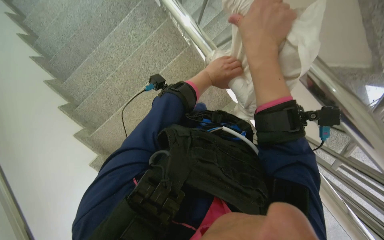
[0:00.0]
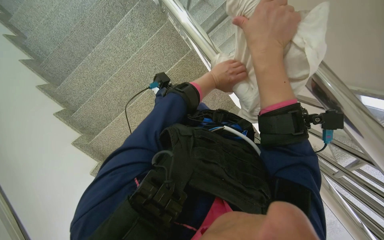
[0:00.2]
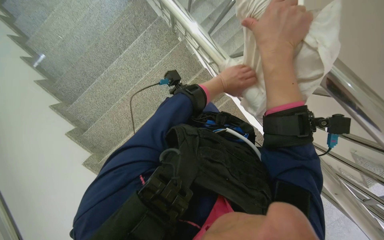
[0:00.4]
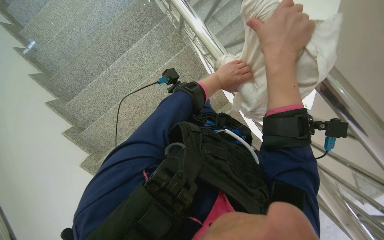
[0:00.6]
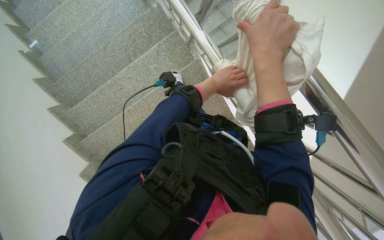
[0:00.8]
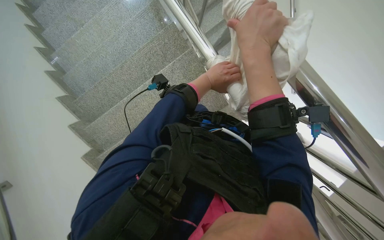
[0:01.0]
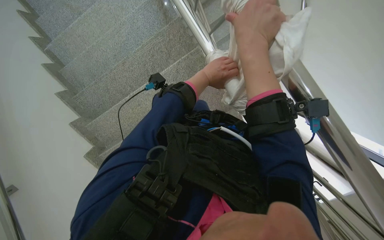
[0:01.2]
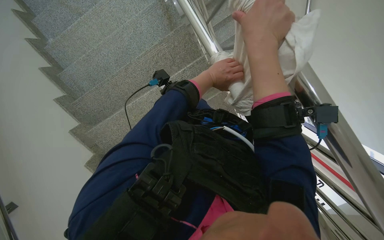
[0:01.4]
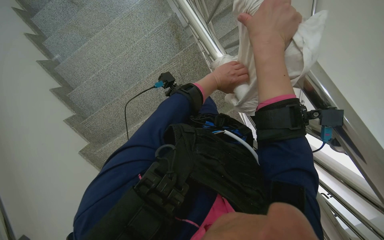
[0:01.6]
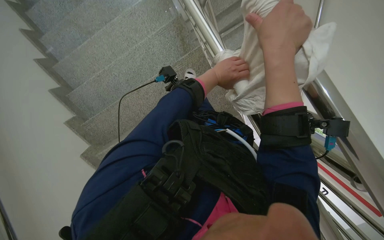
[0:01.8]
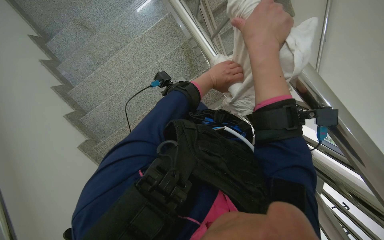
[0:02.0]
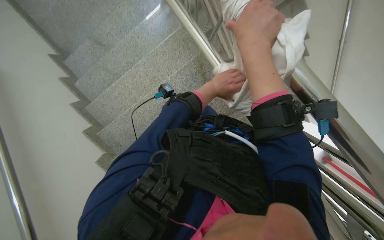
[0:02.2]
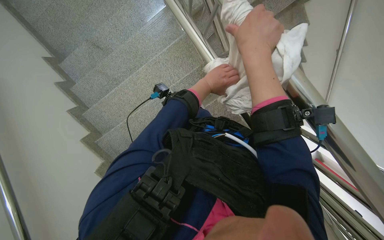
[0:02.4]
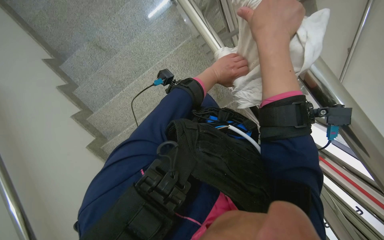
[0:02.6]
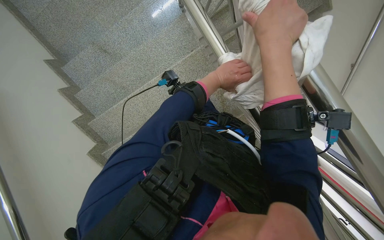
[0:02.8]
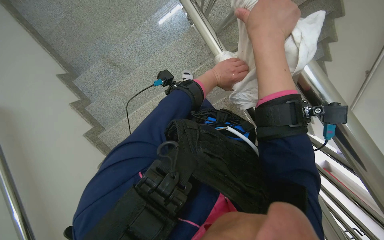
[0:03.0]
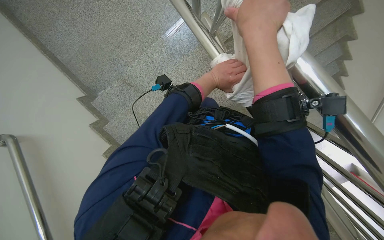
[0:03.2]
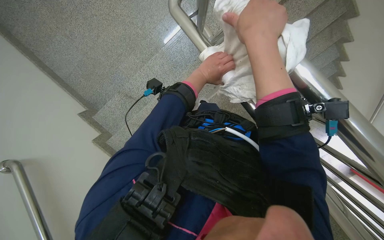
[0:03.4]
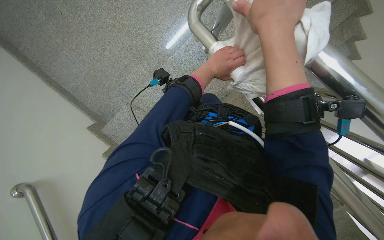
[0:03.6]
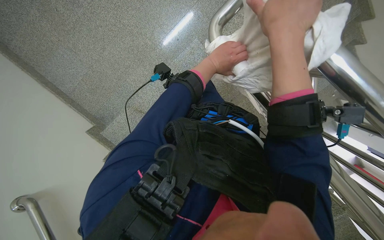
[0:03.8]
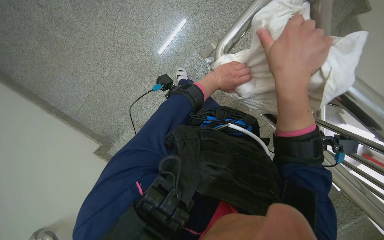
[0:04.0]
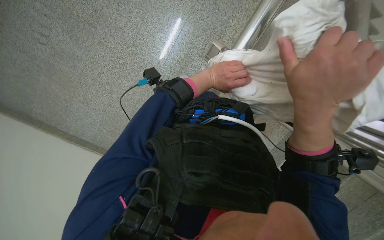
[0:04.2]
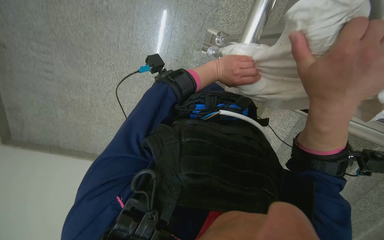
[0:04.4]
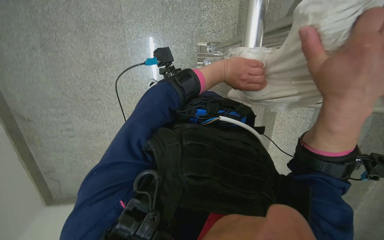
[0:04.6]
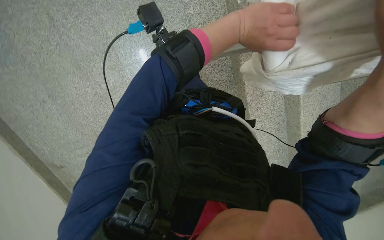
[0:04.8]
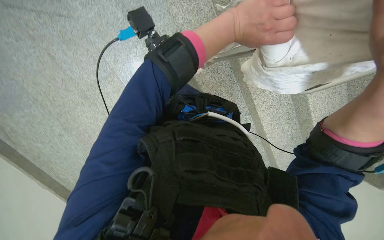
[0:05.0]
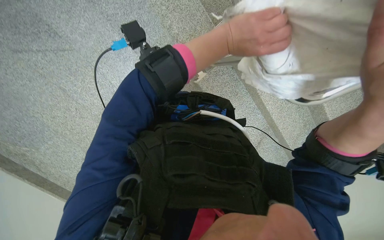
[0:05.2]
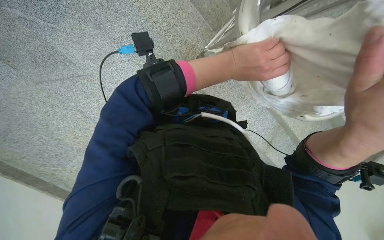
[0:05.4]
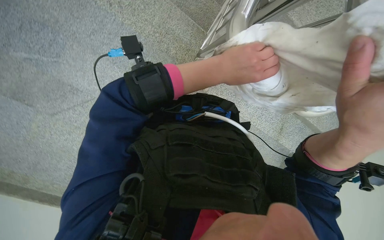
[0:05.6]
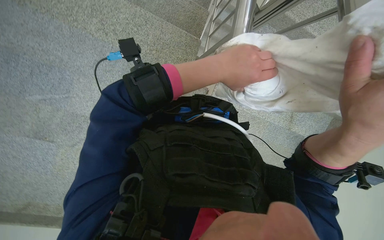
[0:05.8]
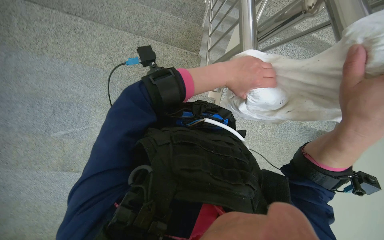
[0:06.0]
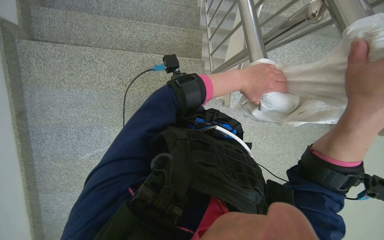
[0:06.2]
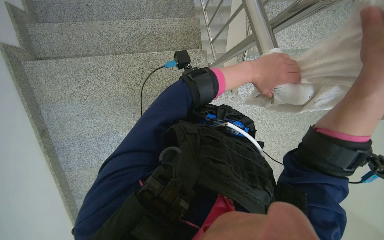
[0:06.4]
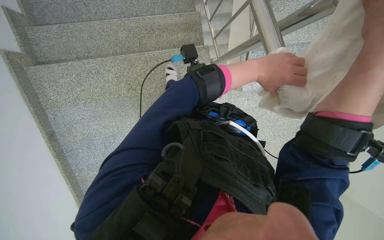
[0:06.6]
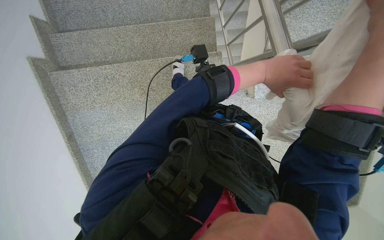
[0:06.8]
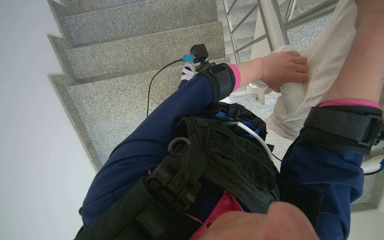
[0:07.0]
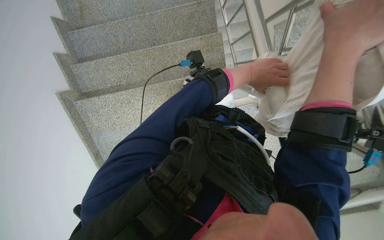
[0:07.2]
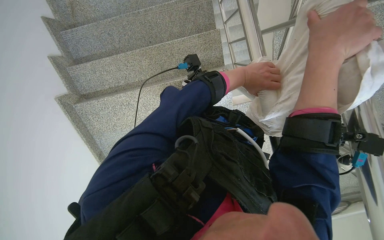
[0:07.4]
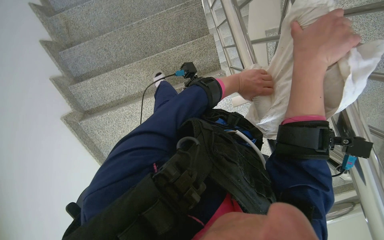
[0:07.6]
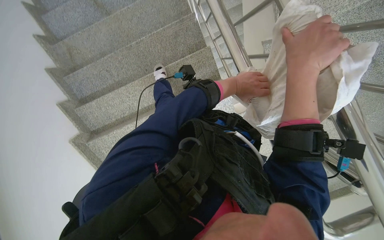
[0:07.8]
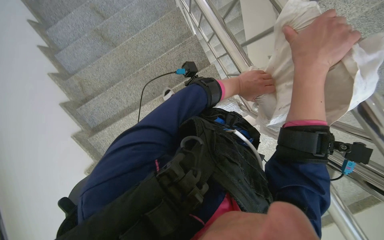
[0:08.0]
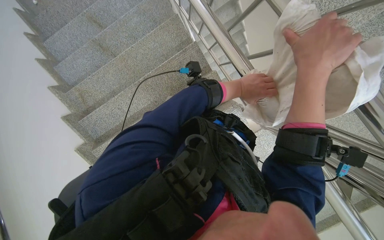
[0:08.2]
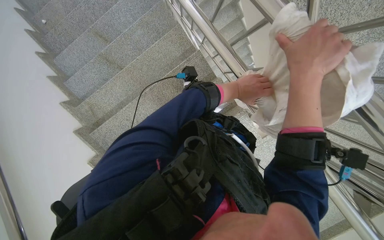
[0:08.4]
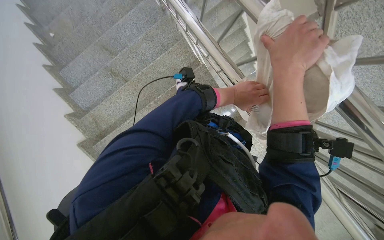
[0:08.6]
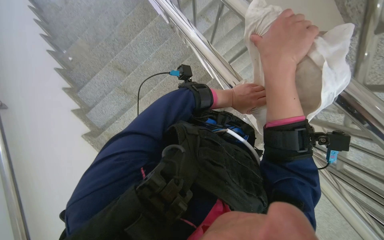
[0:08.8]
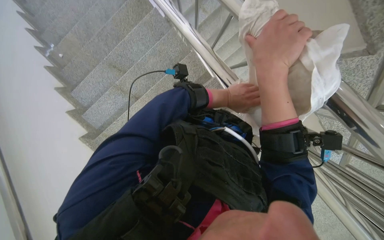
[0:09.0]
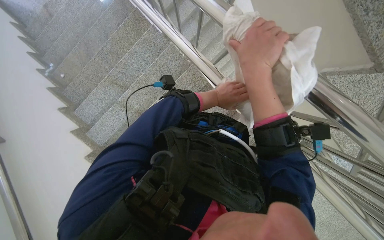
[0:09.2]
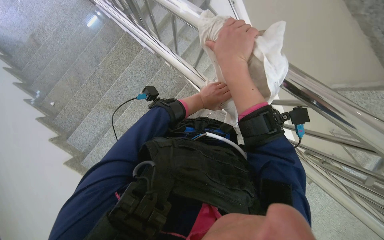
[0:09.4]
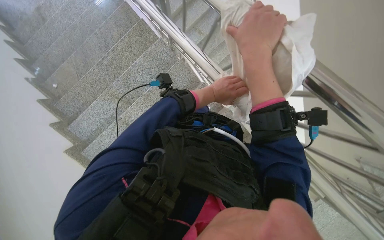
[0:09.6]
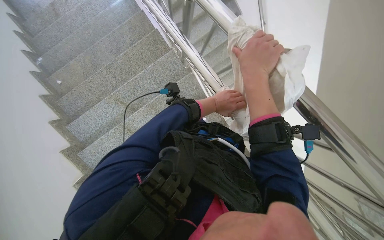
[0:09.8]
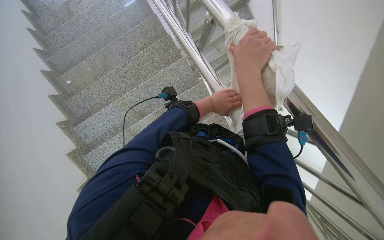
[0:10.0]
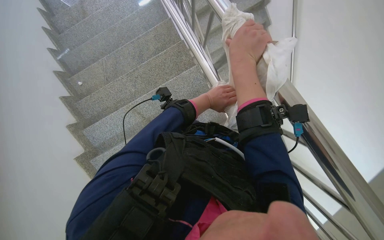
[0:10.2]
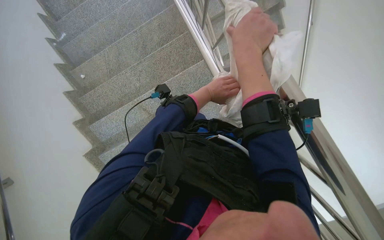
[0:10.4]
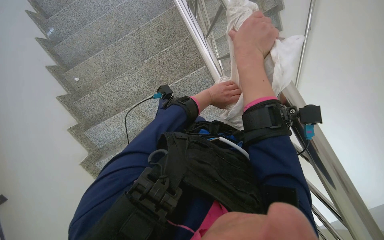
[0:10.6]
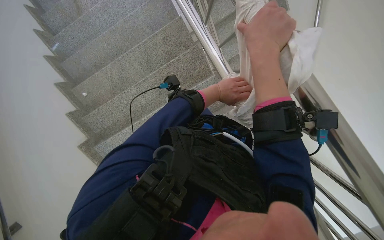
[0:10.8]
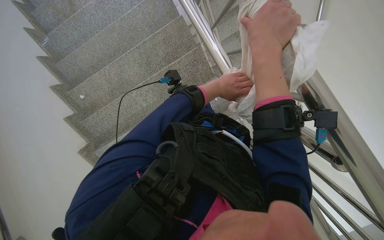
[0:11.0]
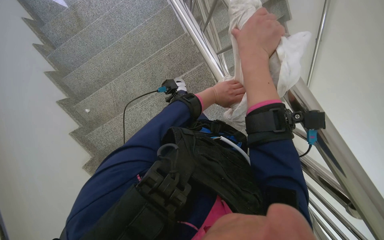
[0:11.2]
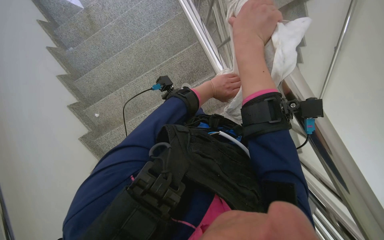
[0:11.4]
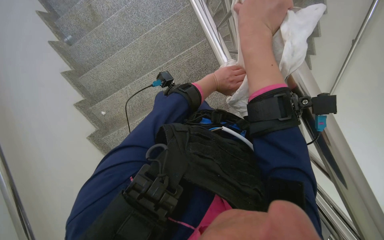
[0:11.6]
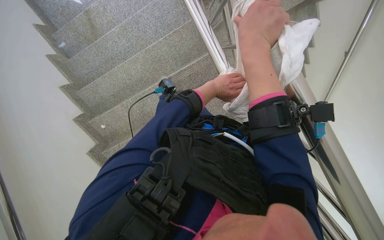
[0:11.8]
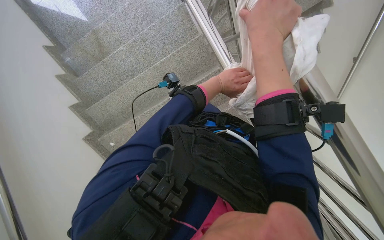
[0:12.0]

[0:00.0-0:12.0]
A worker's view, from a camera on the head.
Job: wiping surfaces.
The whole recording: Cleaning metal railing. The worker cleans the metal railing with a white cloth.
0:00.0 to 0:01.6: The wearer looks roughly 15 degrees further upward.
0:01.6 to 0:03.0: The wearer looks about 10 degrees further upward.
0:03.0 to 0:04.4: The view pans to the left by approximately 20 degrees. The scene rotates counterclockwise by roughly 40 degrees.
0:04.4 to 0:06.0: The scene turns roughly 40 degrees counterclockwise in the picture.
0:07.6 to 0:09.0: The view tilts about 20 degrees upward. The right hand goes roughly 20 cm to the left.
0:09.0 to 0:10.4: The left hand shifts approximately 15 cm to the left; the right hand travels up the picture by some 20 cm.
0:10.4 to 0:12.0: The right hand moves nearer to the camera, about 15 cm.

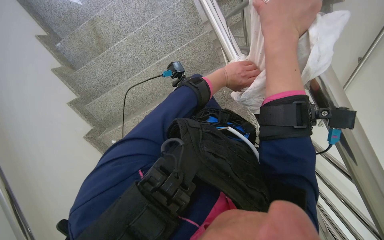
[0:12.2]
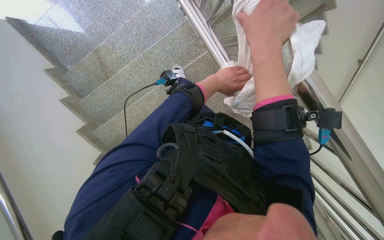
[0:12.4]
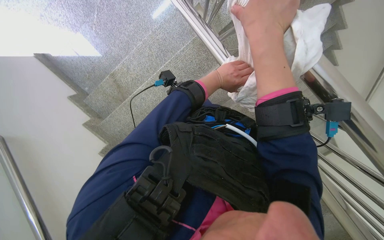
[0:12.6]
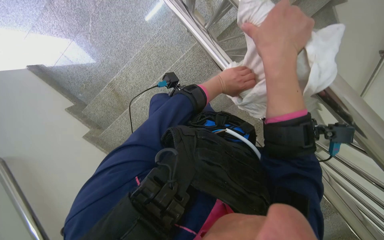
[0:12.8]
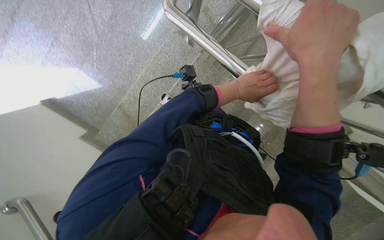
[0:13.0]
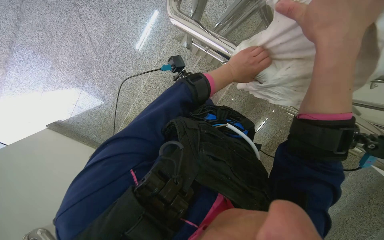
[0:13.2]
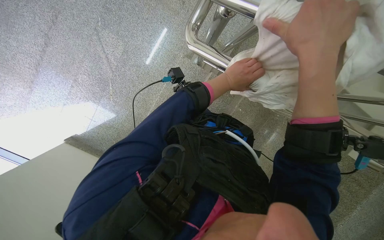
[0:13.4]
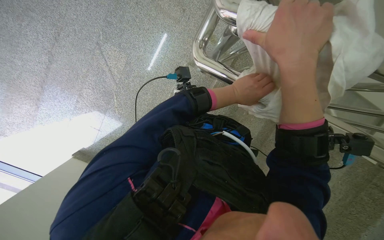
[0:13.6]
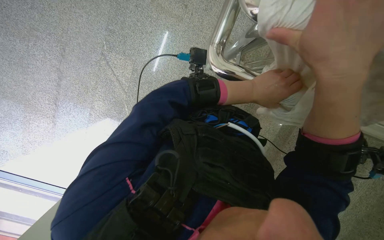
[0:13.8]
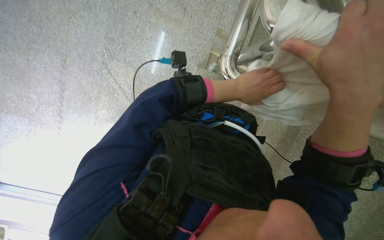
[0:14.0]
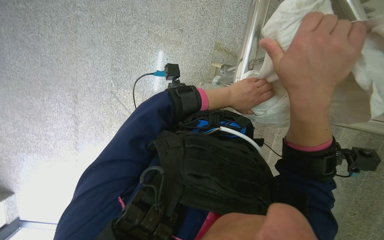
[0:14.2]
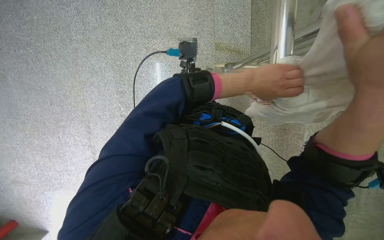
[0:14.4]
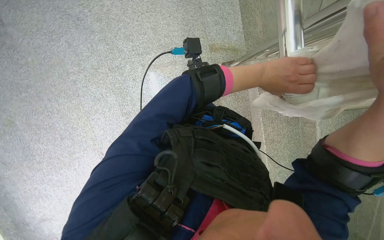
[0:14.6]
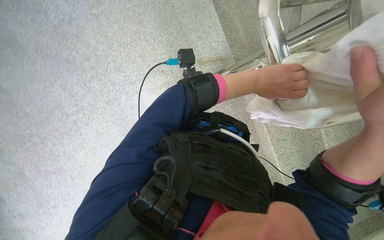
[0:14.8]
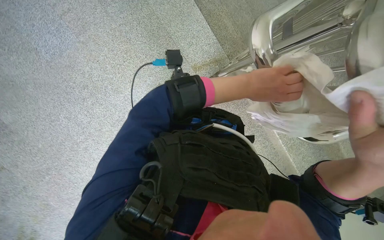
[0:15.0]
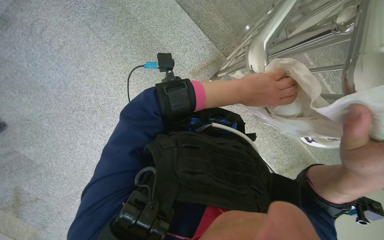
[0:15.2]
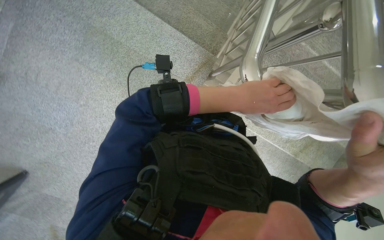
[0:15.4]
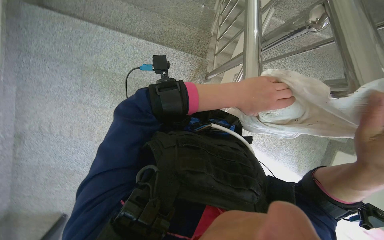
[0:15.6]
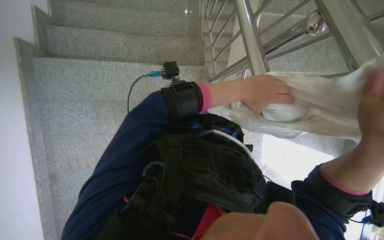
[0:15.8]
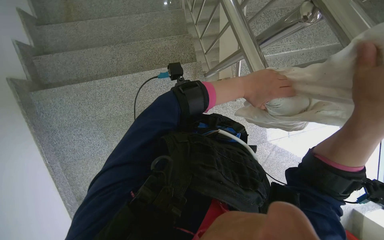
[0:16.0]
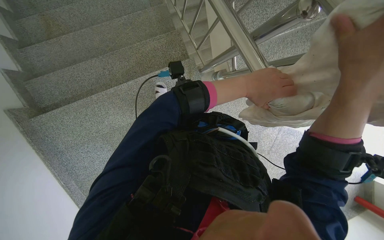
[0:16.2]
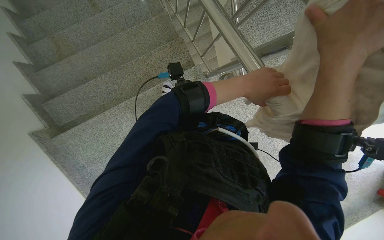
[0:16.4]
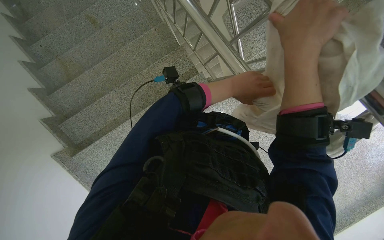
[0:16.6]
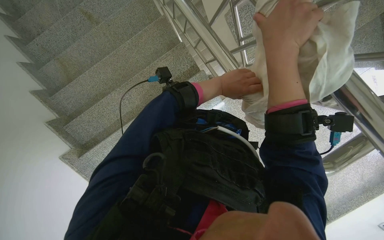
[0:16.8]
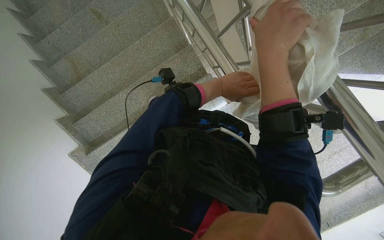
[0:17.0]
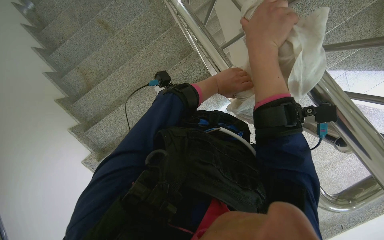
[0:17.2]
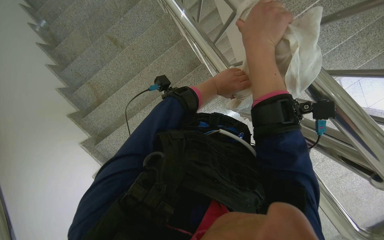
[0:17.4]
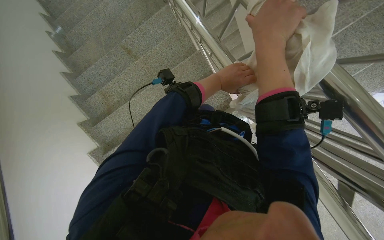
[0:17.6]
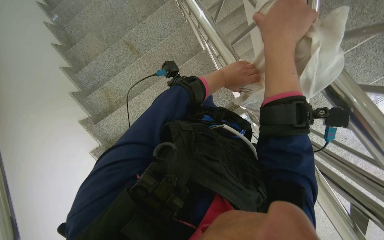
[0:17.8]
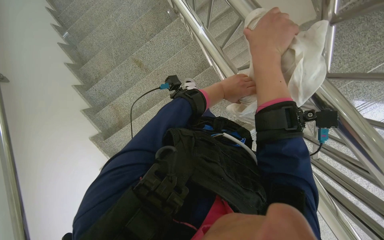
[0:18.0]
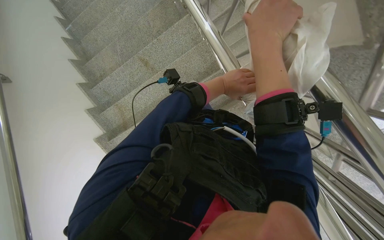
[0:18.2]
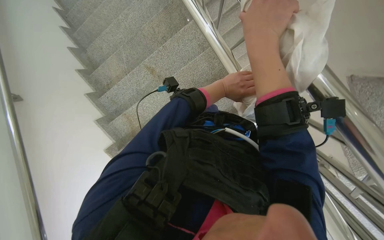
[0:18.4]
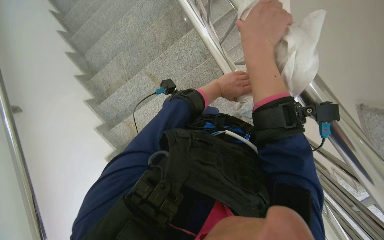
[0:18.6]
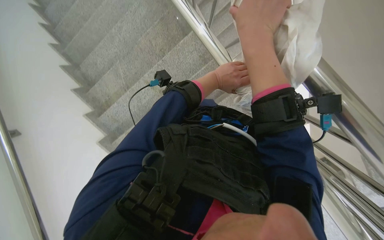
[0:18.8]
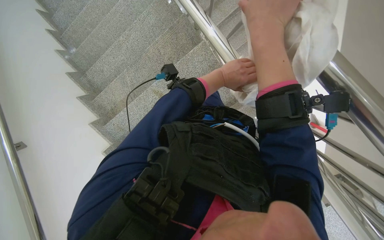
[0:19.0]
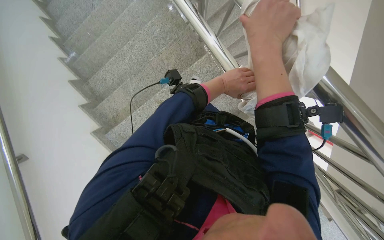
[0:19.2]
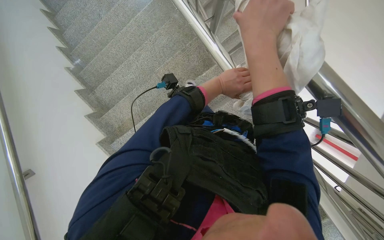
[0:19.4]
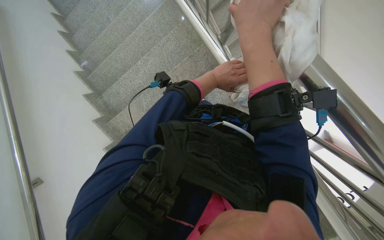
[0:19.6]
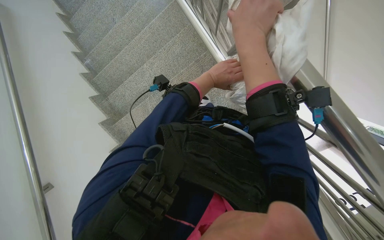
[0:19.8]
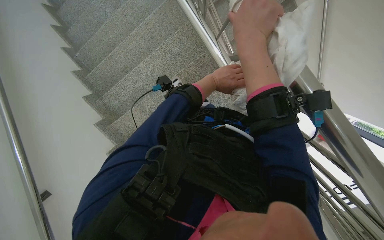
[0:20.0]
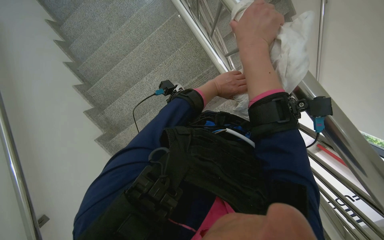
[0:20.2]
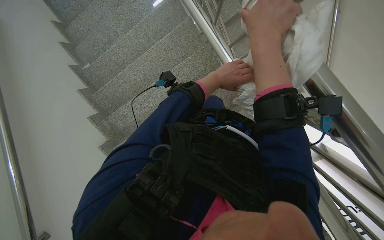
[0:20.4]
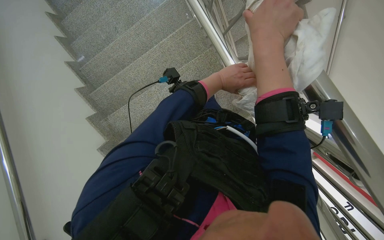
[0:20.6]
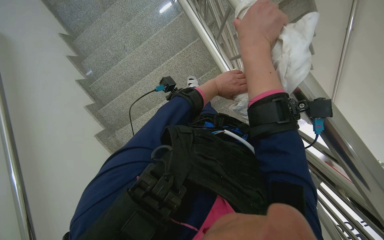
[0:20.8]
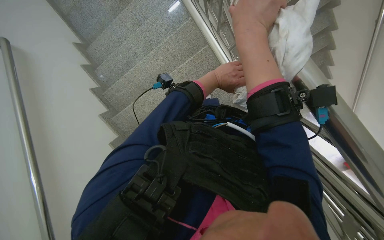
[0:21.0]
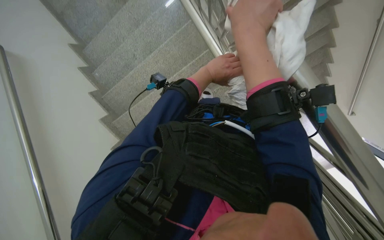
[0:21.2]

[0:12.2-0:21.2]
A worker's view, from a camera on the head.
Job: wiping surfaces.
The whole recording: Cleaning metal railing. The worker cleans the metal railing with a white cloth.
0:13.8 to 0:15.2: The scene turns roughly 60 degrees counterclockwise in the picture.
0:15.2 to 0:16.6: The camera sweeps to the left, by roughly 20 degrees. Everything in view rotates some 75 degrees counterclockwise.
0:16.6 to 0:18.2: The right hand shifts roughly 10 cm to the left.
0:18.2 to 0:19.8: The hands work in one place, with small movements.
0:19.8 to 0:21.2: The hands work in one place, with small movements.
